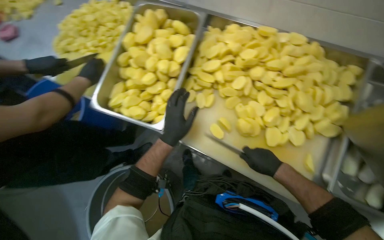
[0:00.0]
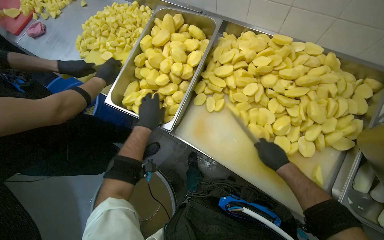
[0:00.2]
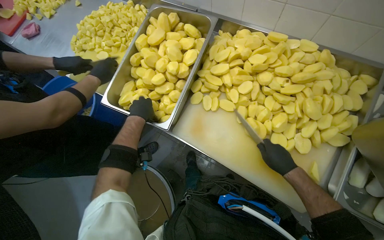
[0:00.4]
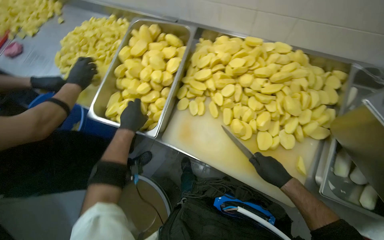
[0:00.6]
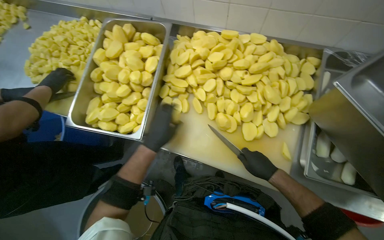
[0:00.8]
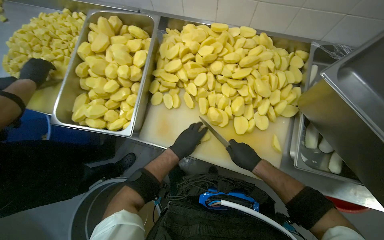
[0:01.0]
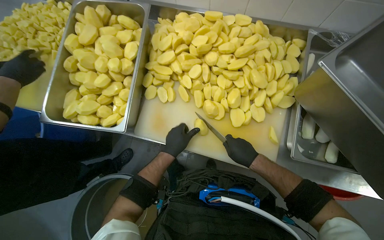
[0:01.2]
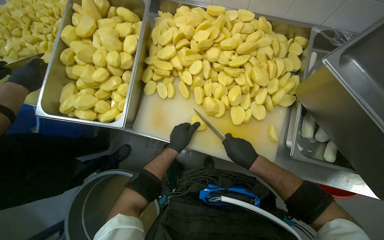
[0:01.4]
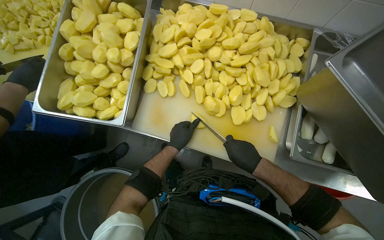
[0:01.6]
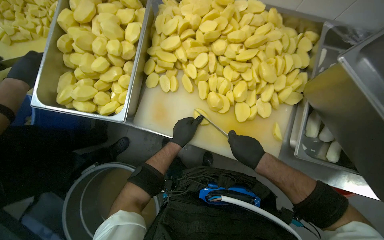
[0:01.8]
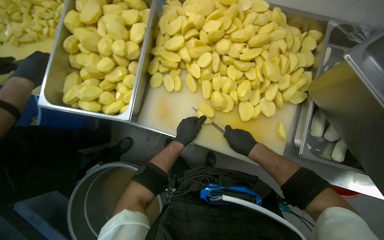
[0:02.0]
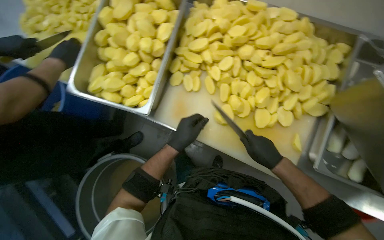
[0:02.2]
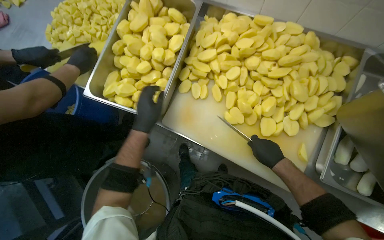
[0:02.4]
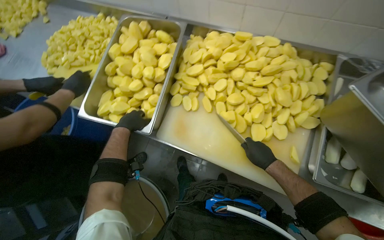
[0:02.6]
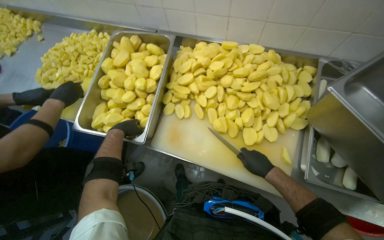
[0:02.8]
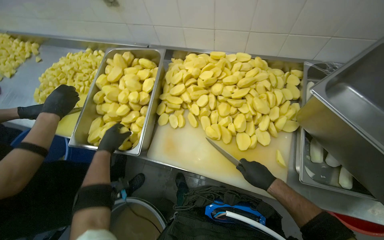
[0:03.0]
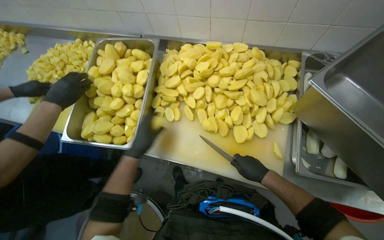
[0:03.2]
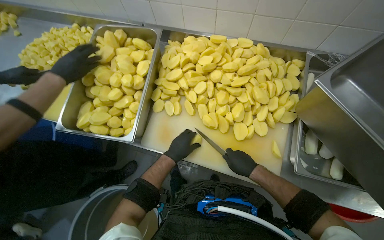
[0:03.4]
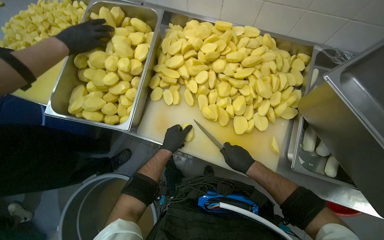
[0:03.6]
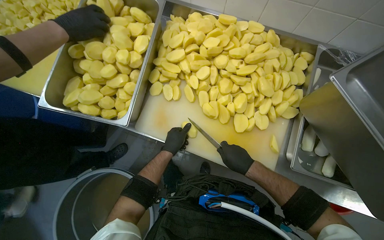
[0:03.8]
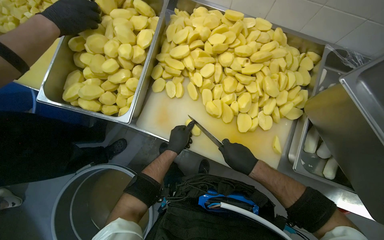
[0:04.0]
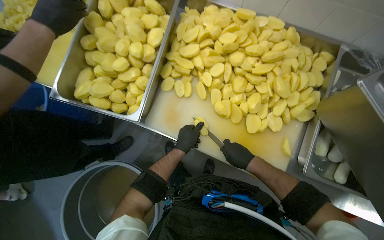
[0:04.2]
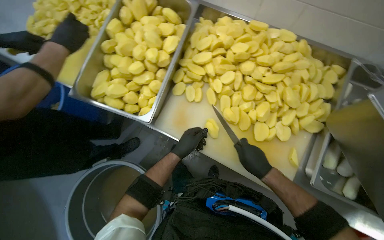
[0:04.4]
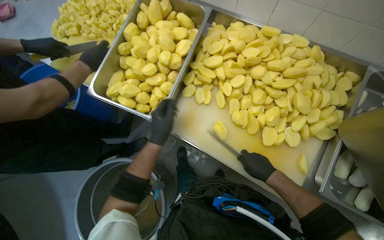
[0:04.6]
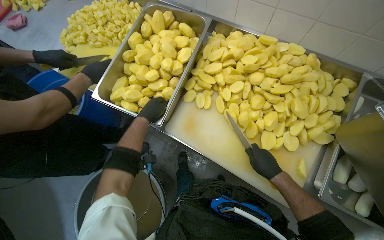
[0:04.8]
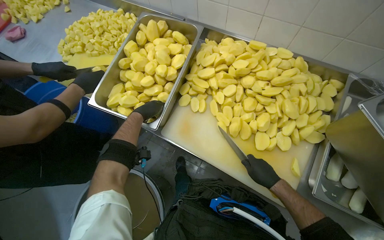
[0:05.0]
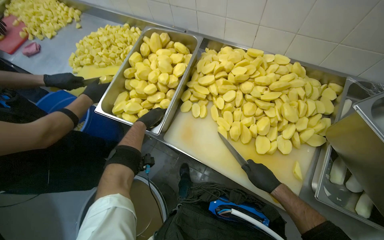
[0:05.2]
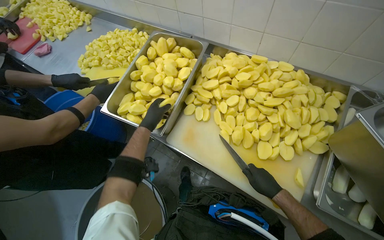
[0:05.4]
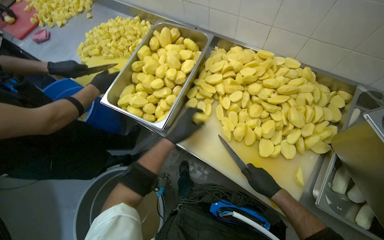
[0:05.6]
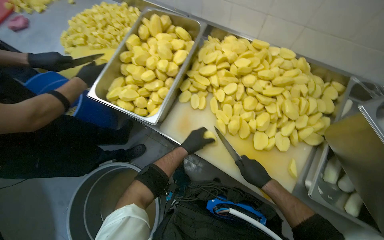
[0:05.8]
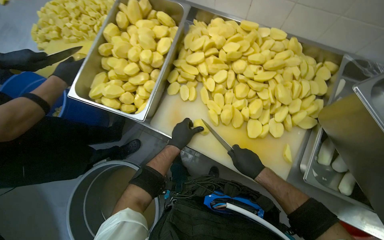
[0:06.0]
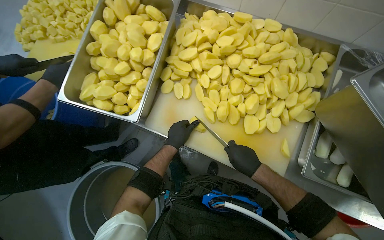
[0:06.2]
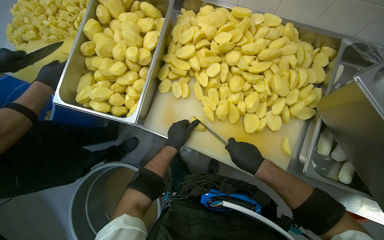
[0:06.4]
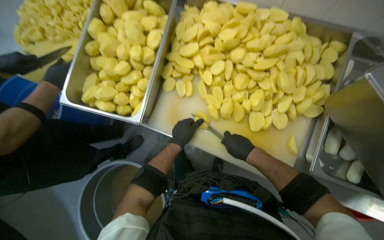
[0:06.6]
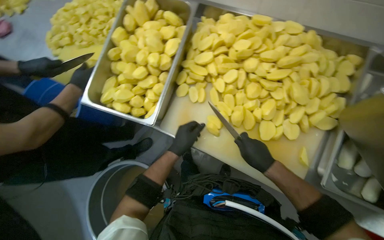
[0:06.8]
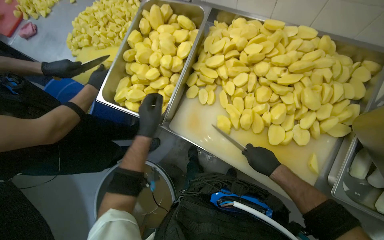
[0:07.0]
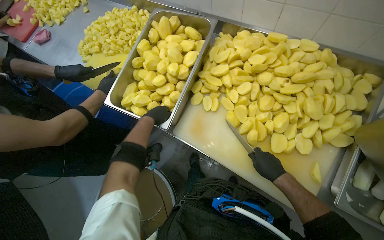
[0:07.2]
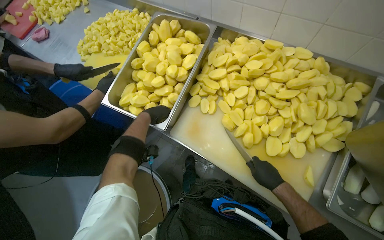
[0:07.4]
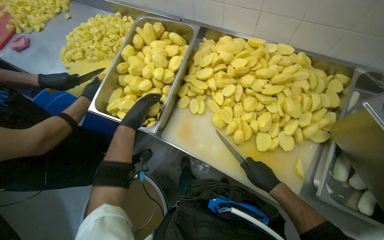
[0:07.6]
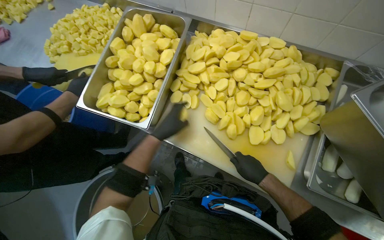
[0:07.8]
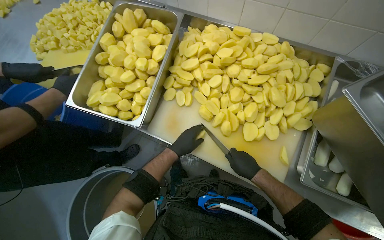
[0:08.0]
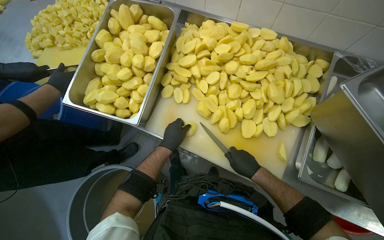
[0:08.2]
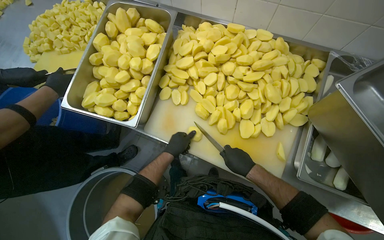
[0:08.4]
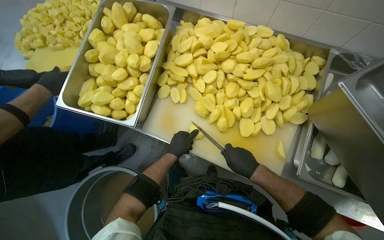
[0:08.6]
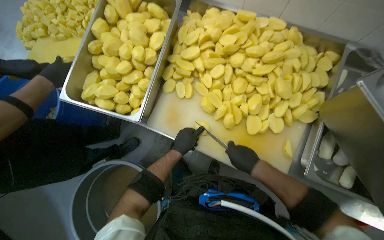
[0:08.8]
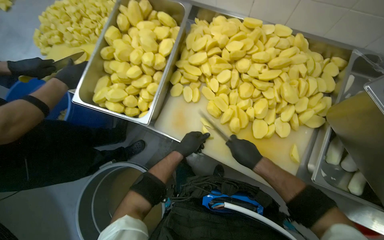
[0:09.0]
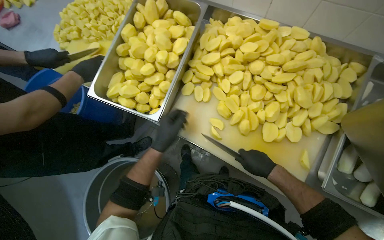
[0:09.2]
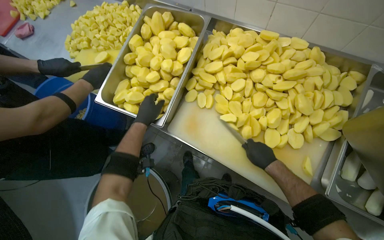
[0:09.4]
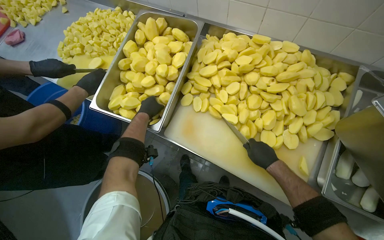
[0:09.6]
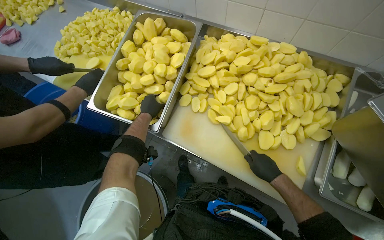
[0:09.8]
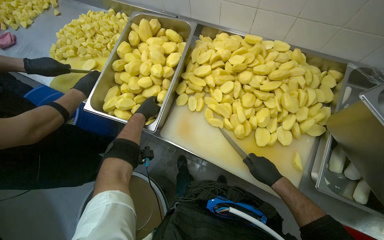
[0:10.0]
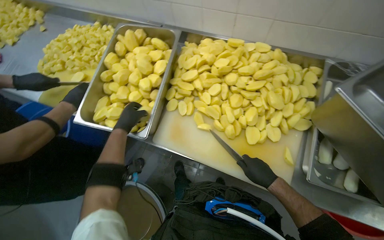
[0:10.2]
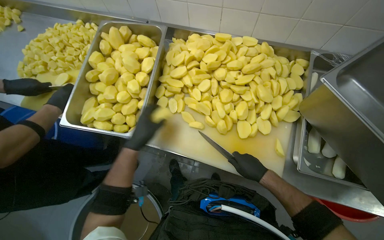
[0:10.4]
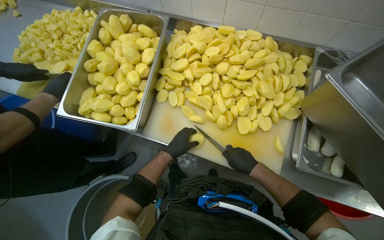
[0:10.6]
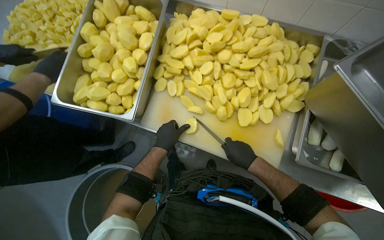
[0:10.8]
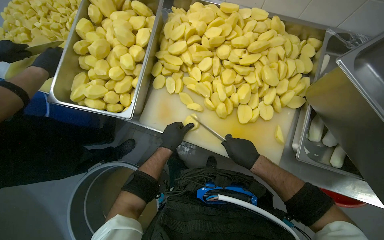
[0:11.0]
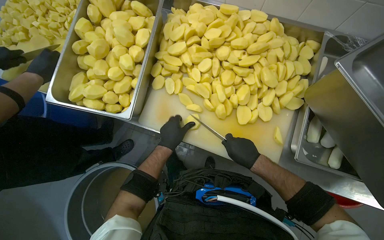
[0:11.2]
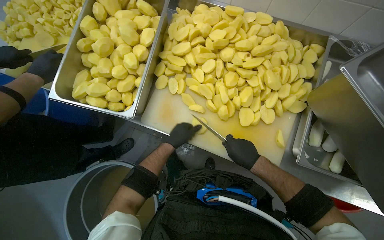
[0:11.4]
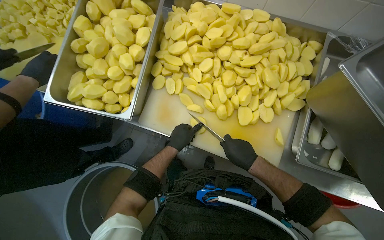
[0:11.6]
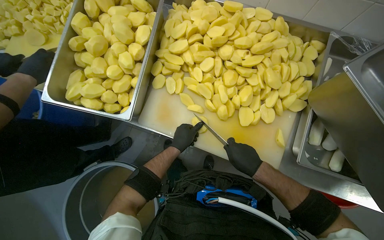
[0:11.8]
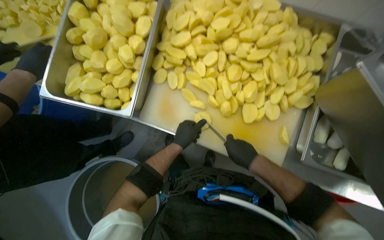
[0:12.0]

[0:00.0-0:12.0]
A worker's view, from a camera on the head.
Job: preparing food.
The whole recording: Cutting potatoes into pieces. The worker cuts peeled potatoes into smaller pieces on a white cutting board.
0:00.0 to 0:01.6: The left hand heads farther from the camera, covering about 10 cm, and moves some 15 cm to the left and comes back.
0:01.6 to 0:03.0: The camera pitches upward, by about 10 degrees. The left hand shifts some 25 cm to the left.
0:03.0 to 0:04.4: The left hand moves to the right, approximately 20 cm.
0:04.4 to 0:06.0: The left hand moves some 15 cm to the left and comes back.
0:06.0 to 0:07.6: The left hand is displaced to the left and up the picture by roughly 25 cm.
0:07.6 to 0:09.0: The left hand shifts some 20 cm to the right and down the picture.
0:09.0 to 0:10.4: The left hand shifts about 10 cm to the left.
0:10.4 to 0:12.0: The left hand shifts some 15 cm to the right and farther from the camera.

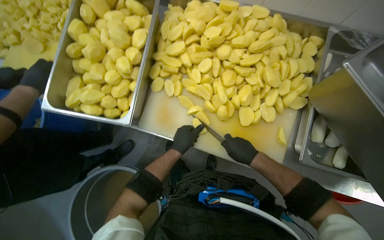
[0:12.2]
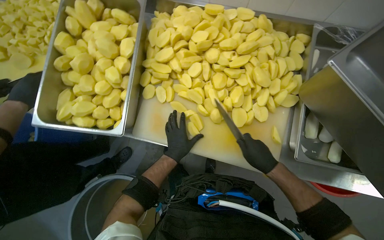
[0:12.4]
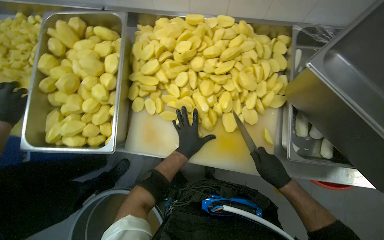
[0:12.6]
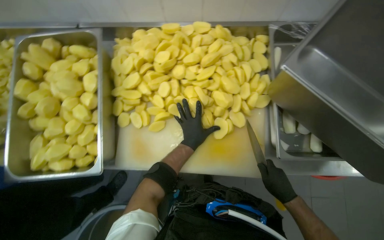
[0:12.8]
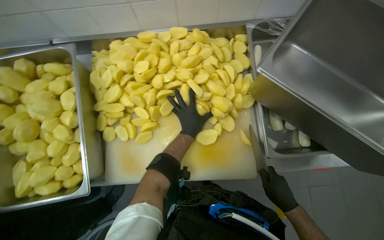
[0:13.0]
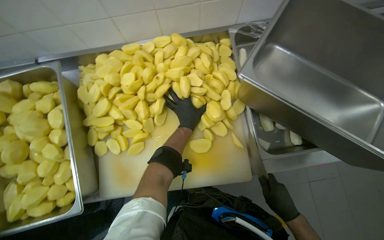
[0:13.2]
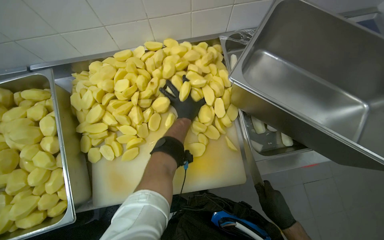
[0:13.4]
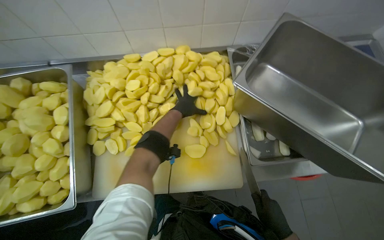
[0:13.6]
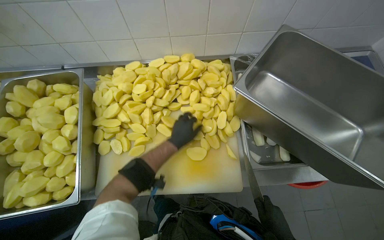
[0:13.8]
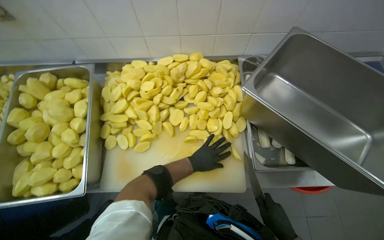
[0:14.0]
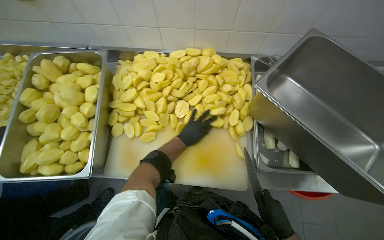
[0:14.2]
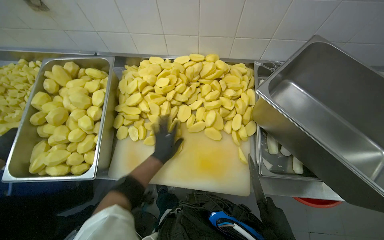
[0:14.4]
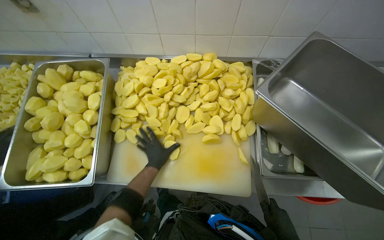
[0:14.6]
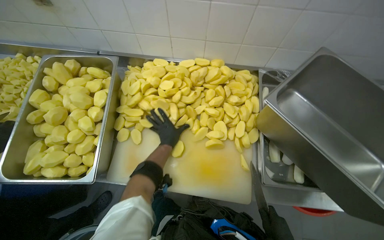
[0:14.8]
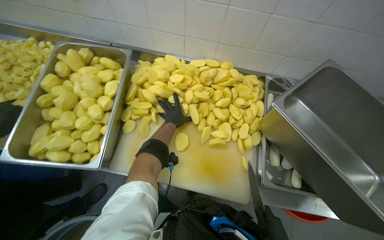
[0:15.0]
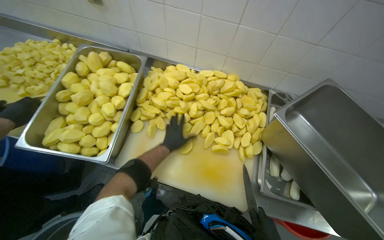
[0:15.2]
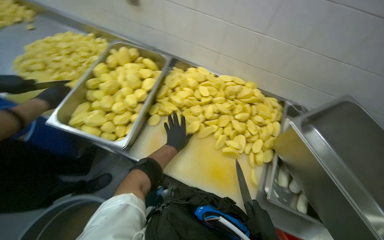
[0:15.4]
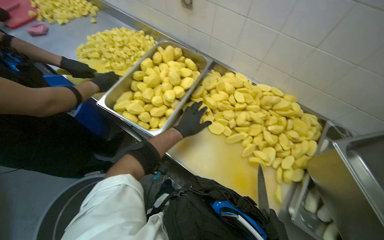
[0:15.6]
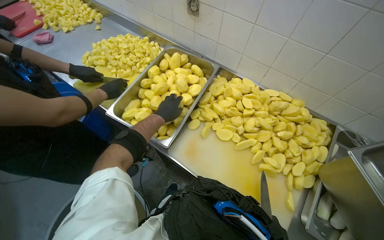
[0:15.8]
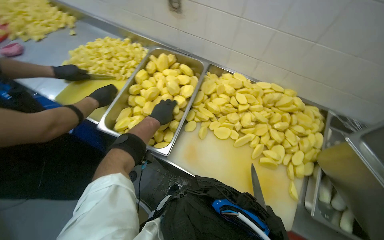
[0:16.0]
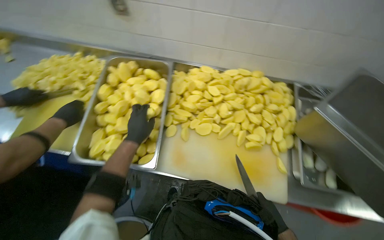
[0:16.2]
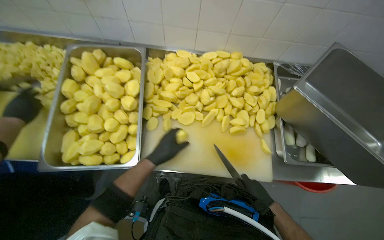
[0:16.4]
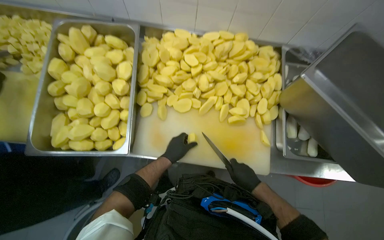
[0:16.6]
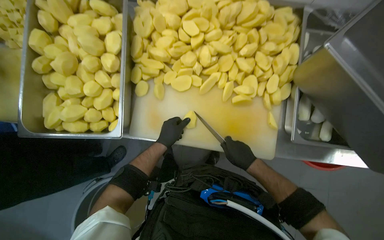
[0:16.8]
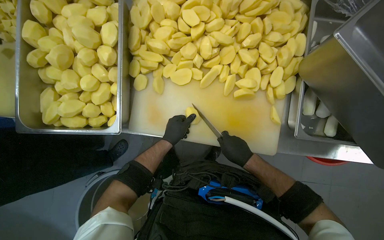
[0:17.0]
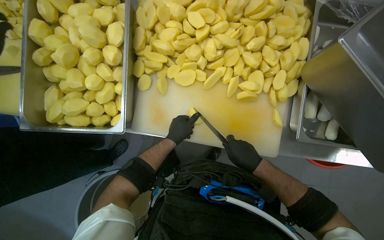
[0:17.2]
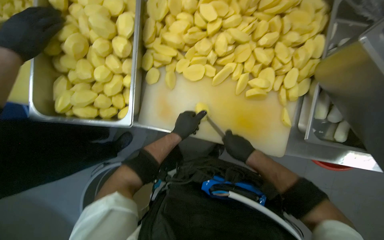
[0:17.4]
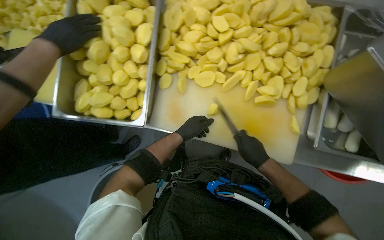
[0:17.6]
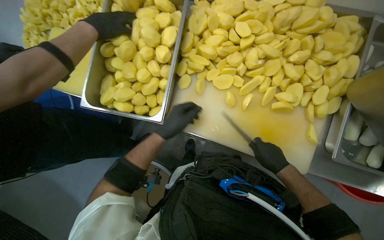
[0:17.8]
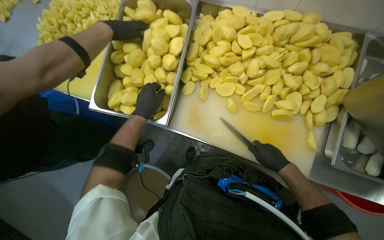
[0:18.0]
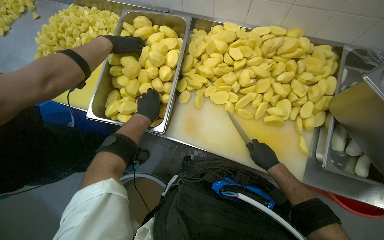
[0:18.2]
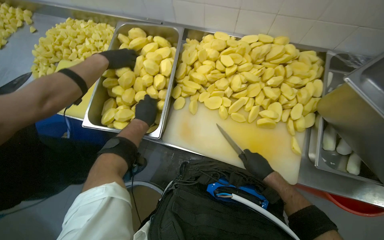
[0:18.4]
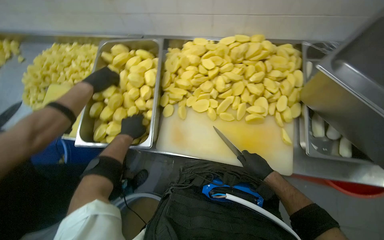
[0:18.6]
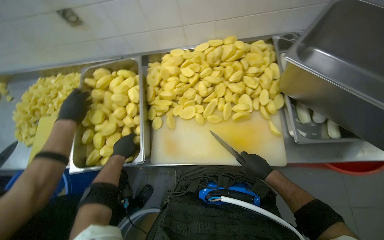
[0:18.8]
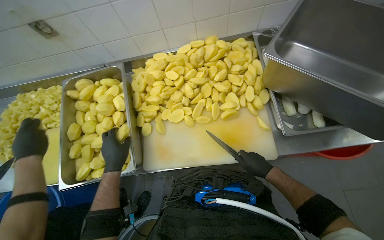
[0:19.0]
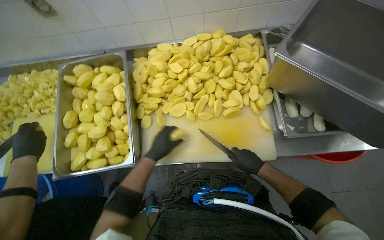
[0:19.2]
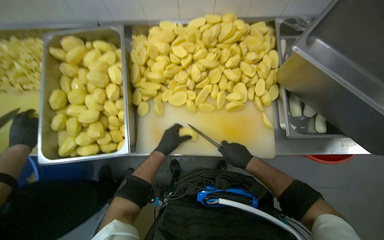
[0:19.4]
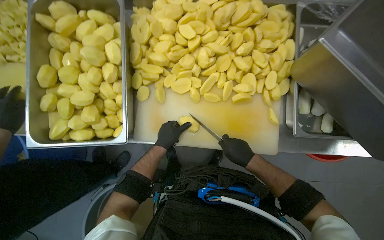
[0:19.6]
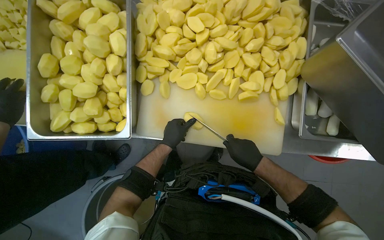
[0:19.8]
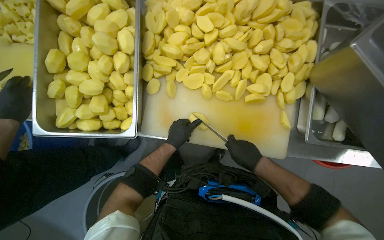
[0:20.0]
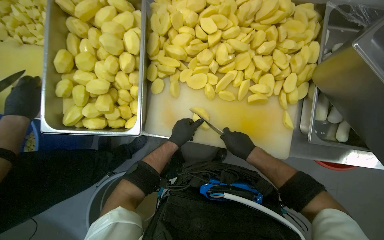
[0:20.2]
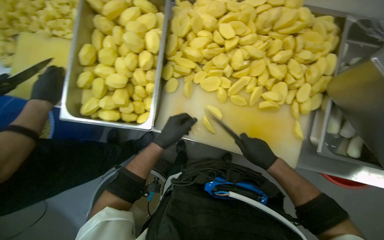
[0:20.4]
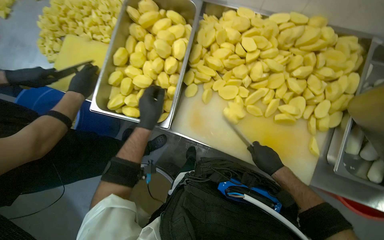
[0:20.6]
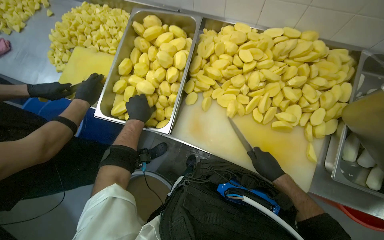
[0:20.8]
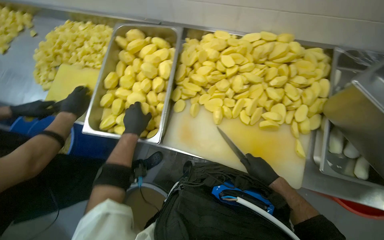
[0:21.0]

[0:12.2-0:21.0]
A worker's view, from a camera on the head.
Job: preparing food.
The whole recording: Cutting potatoes into pieces. The worker cuts peeled potatoes into smaller pieces on a white cutting board.
0:12.2 to 0:13.6: The right hand heads to the right and down the picture, covering about 25 cm; the left hand moves up the picture, roughly 30 cm.
0:13.6 to 0:15.2: The left hand moves up and down the picture over about 20 cm, changing direction 2 times.
0:16.6 to 0:18.0: The wearer looks approximately 15 degrees further to the left. The left hand goes approximately 20 cm to the left.
0:18.0 to 0:19.6: The wearer looks approximately 20 degrees further to the right. The left hand shifts approximately 20 cm to the right.
0:19.6 to 0:21.0: The left hand heads to the left, covering approximately 20 cm.
